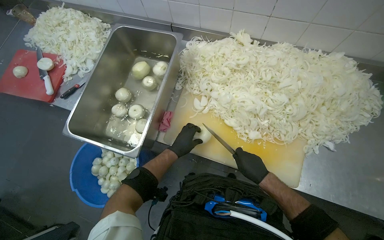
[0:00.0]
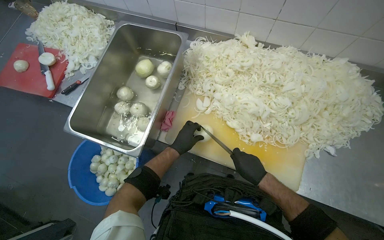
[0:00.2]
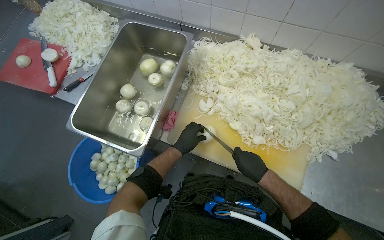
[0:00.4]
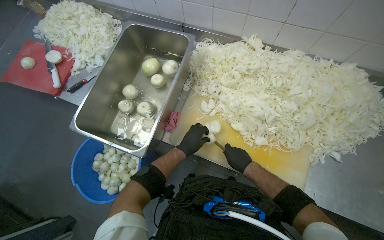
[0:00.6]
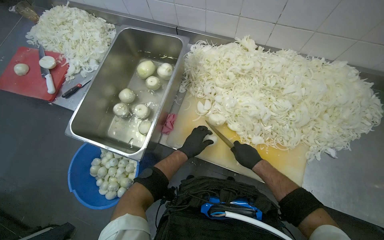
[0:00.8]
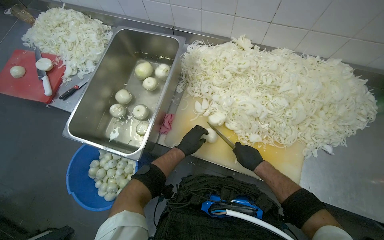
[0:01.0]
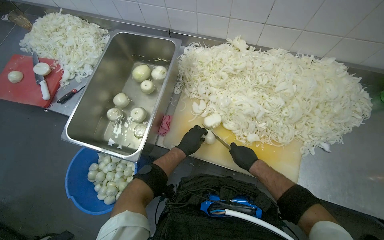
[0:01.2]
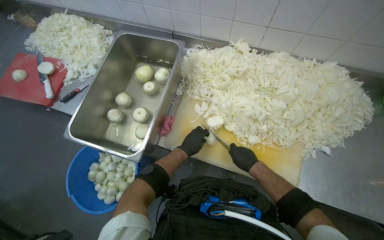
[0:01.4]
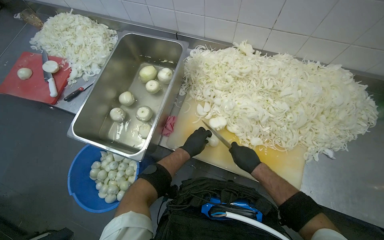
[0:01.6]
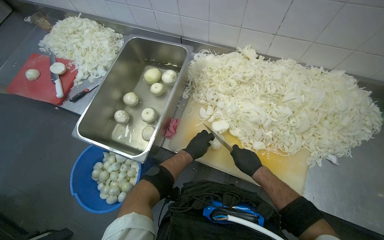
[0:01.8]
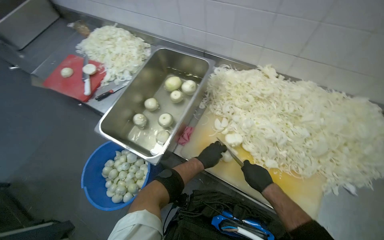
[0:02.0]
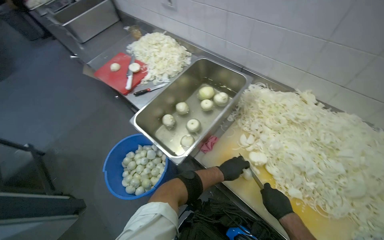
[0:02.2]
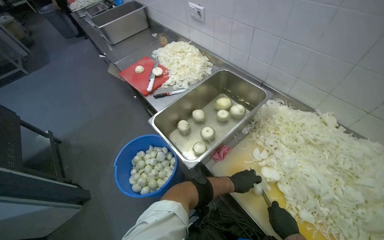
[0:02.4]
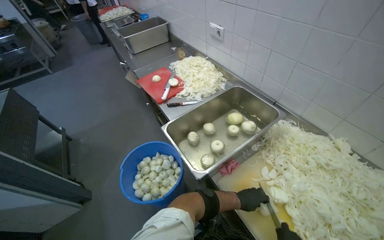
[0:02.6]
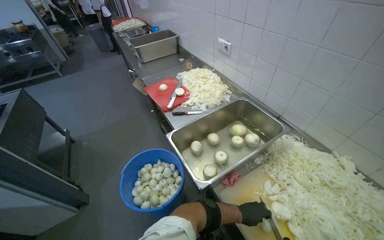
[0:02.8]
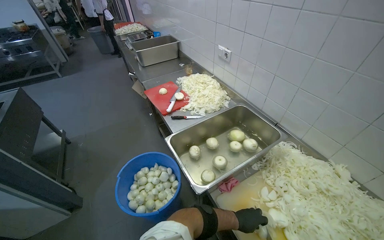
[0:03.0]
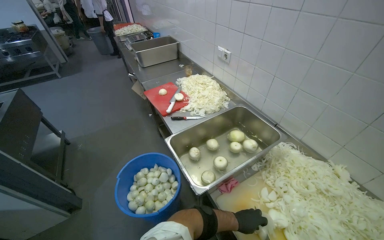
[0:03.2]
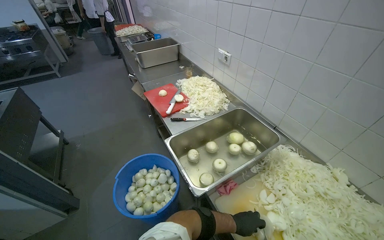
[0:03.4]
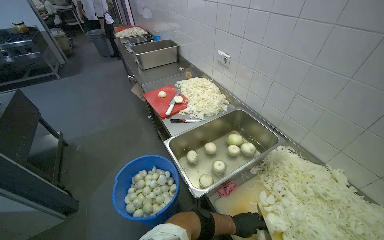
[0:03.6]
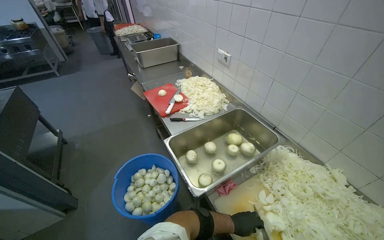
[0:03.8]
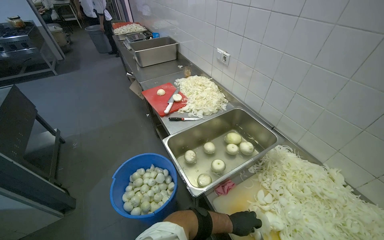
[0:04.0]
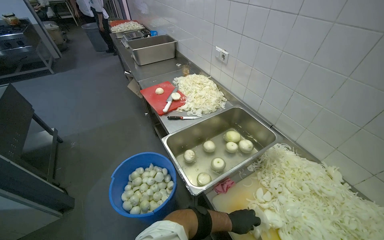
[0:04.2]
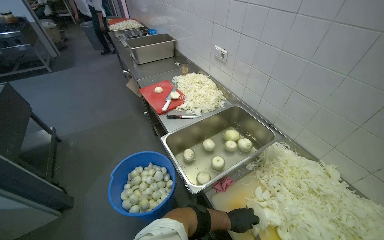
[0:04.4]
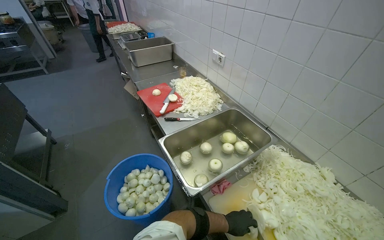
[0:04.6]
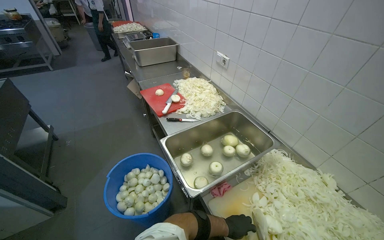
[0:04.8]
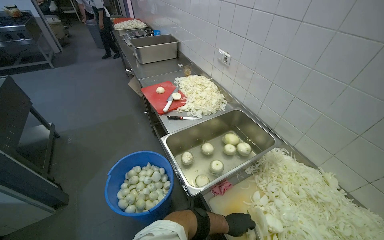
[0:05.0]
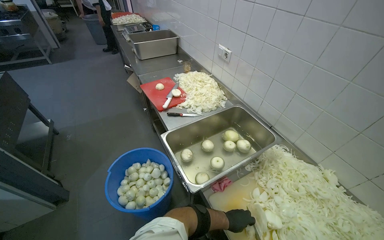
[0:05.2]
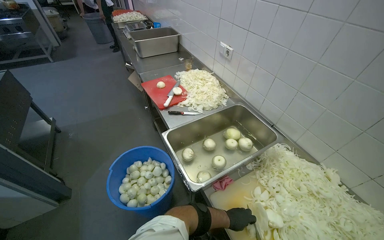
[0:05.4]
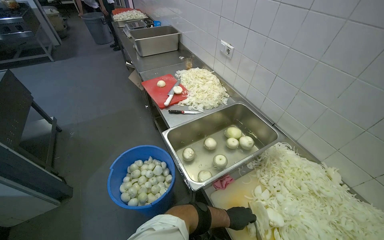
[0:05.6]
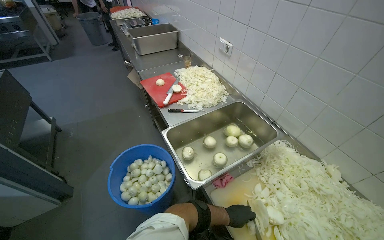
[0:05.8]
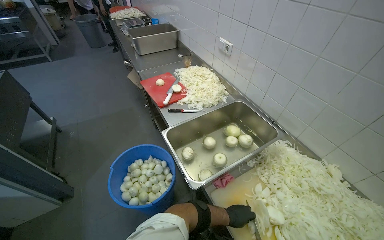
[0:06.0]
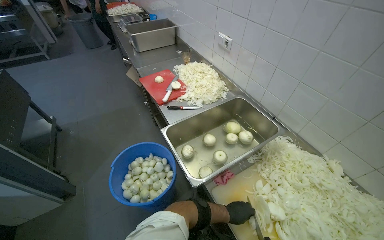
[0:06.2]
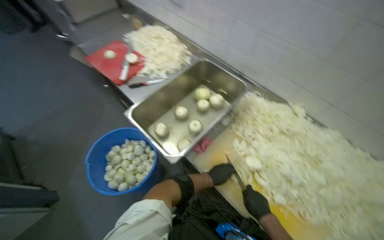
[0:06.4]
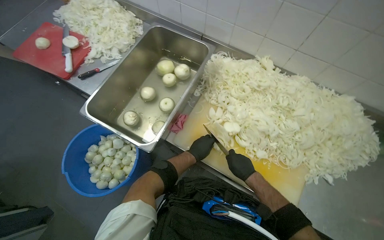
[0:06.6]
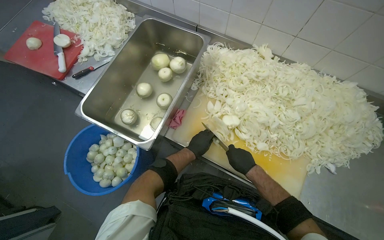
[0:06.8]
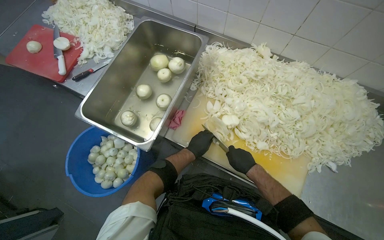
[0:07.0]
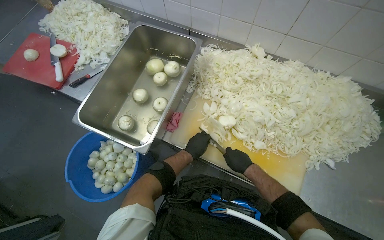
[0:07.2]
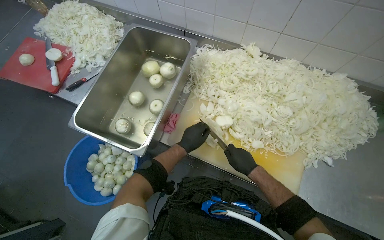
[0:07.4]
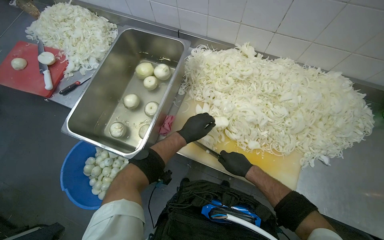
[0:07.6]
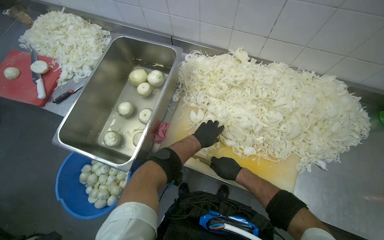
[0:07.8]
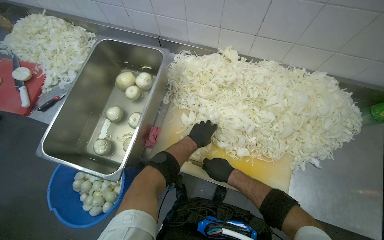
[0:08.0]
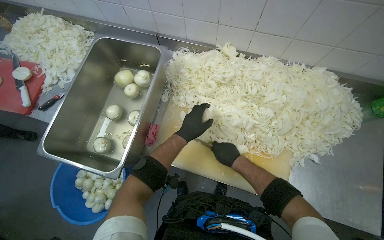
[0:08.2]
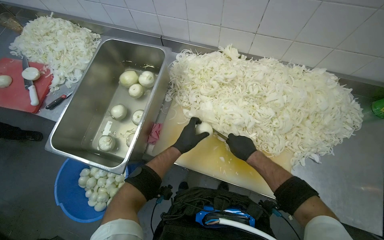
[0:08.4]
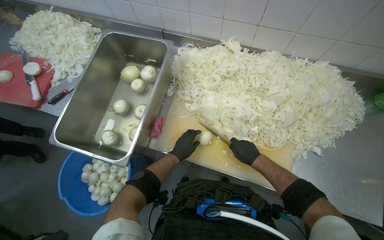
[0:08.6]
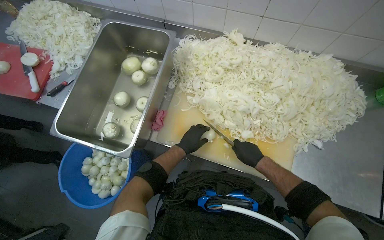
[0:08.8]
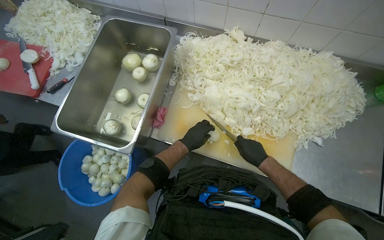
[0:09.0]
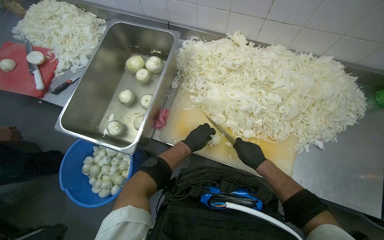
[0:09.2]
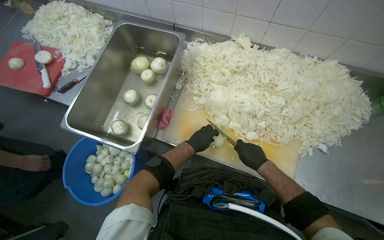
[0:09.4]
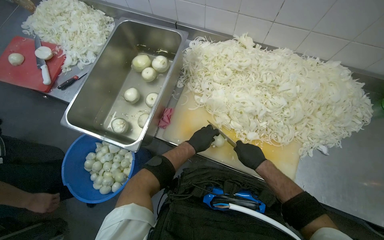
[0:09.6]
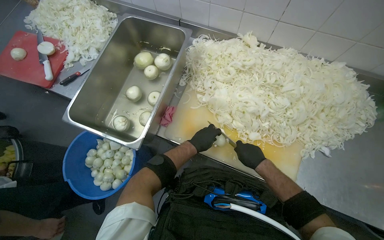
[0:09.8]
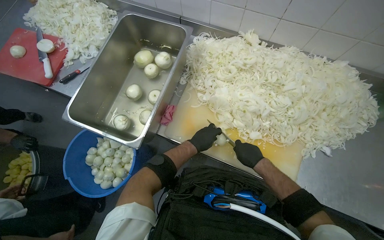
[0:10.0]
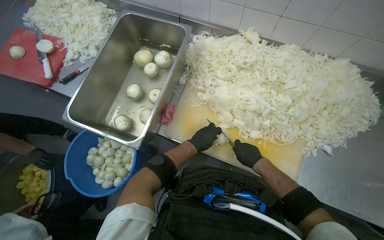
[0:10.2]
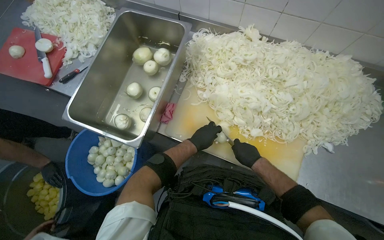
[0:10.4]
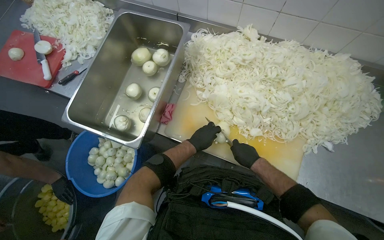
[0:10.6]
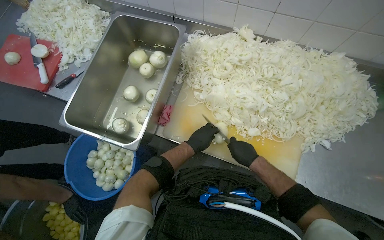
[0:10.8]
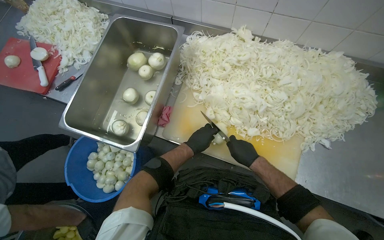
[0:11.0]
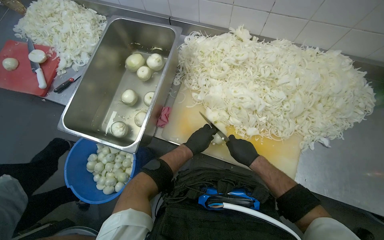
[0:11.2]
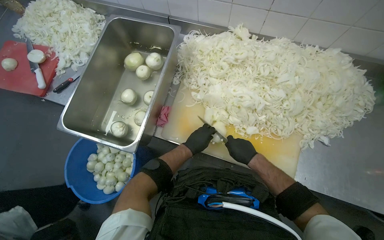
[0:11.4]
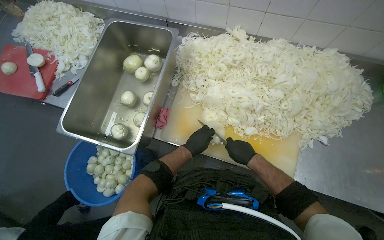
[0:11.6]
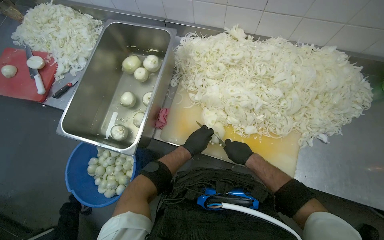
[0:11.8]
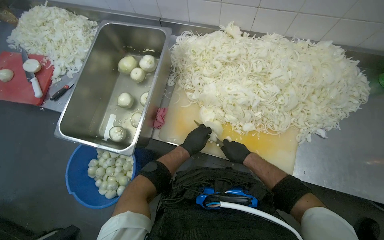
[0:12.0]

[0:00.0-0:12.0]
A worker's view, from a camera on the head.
Job: preparing food.
The whole recording: Slicing onions on cutting board. The worker slices onions into thin rings on a cutting board.
0:00.0 to 0:01.6: The hands are busy where they are.
0:01.6 to 0:03.0: The wearer looks approximately 40 degrees further to the left. The view tips upward by some 20 degrees.
0:06.0 to 0:07.6: The head rotates about 40 degrees to the right. The view tilts about 25 degrees downward.
0:09.0 to 0:12.0: The hands stay close to where they were, moving slightly.

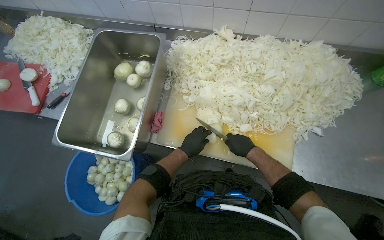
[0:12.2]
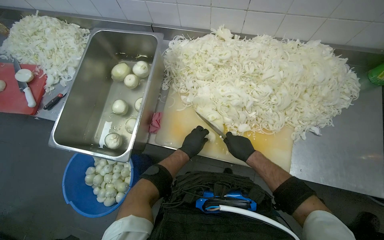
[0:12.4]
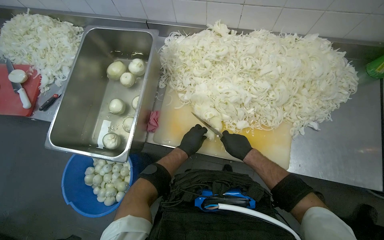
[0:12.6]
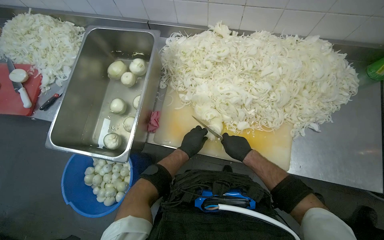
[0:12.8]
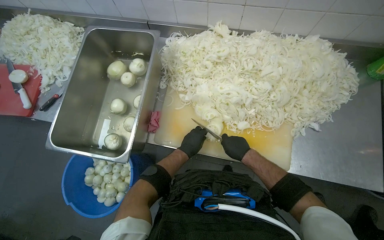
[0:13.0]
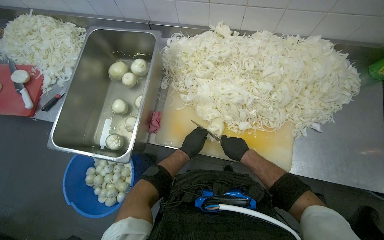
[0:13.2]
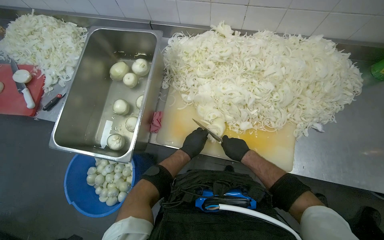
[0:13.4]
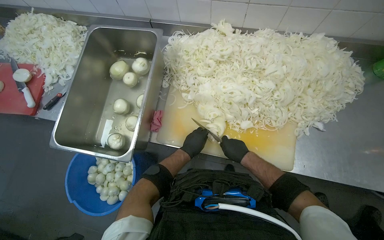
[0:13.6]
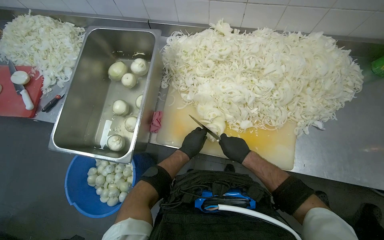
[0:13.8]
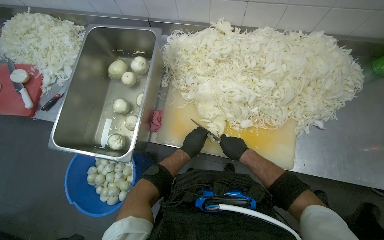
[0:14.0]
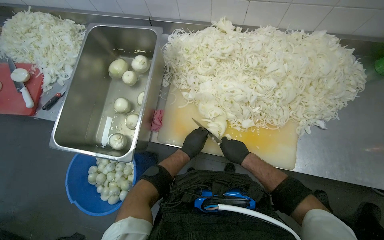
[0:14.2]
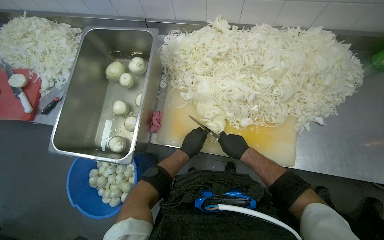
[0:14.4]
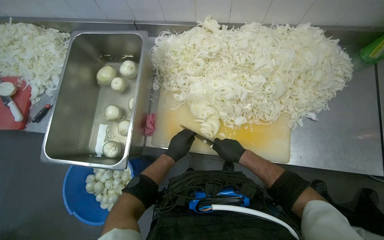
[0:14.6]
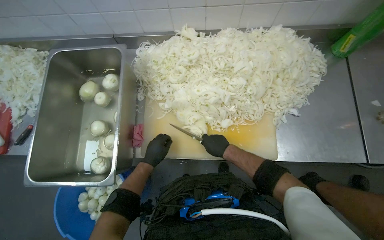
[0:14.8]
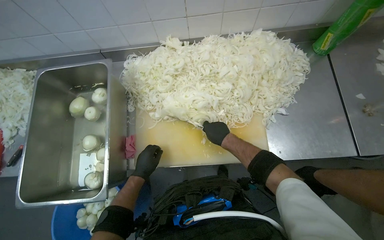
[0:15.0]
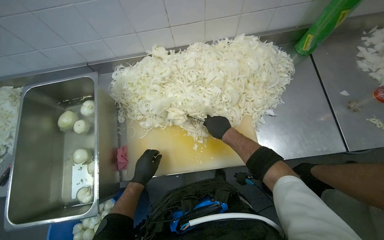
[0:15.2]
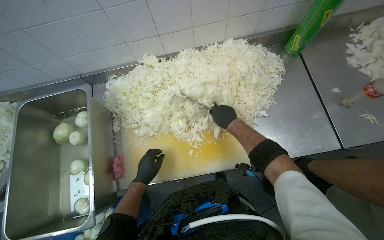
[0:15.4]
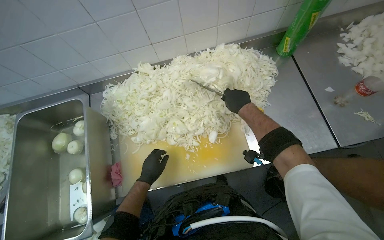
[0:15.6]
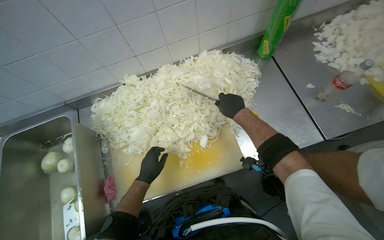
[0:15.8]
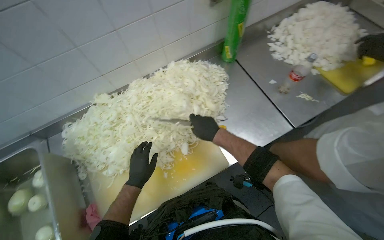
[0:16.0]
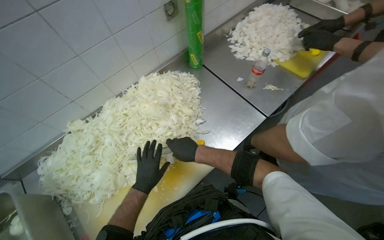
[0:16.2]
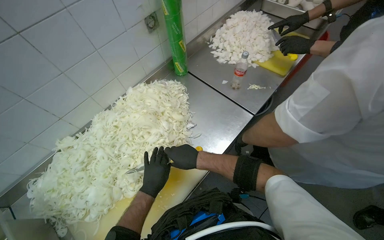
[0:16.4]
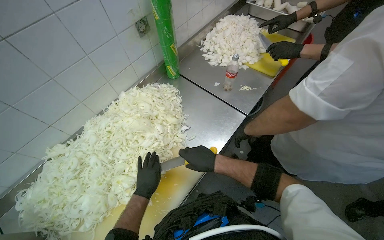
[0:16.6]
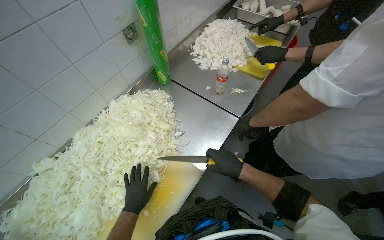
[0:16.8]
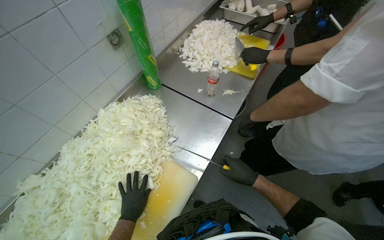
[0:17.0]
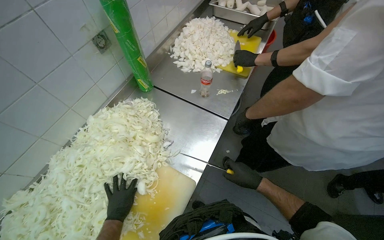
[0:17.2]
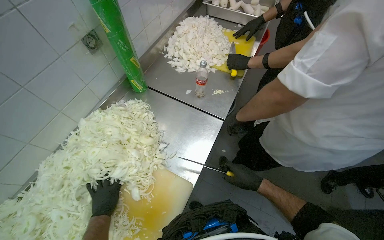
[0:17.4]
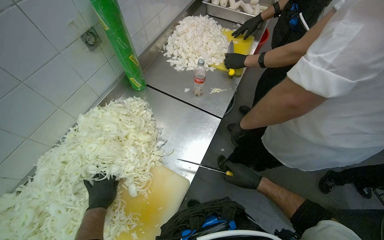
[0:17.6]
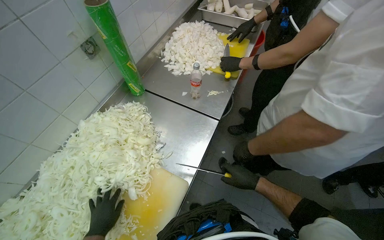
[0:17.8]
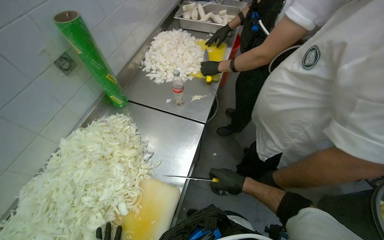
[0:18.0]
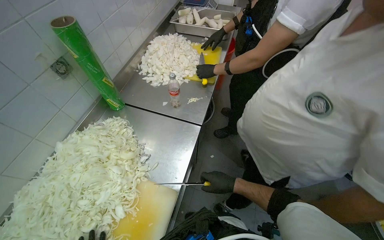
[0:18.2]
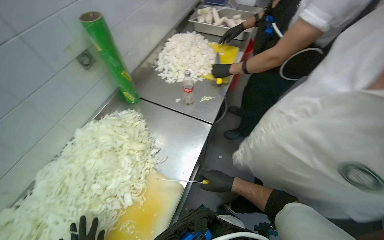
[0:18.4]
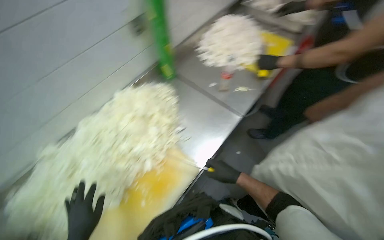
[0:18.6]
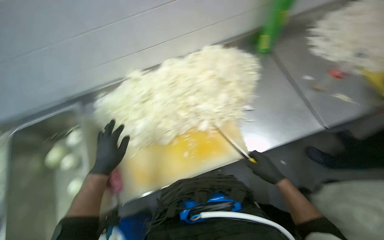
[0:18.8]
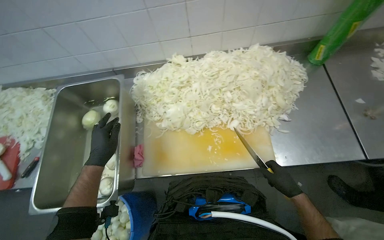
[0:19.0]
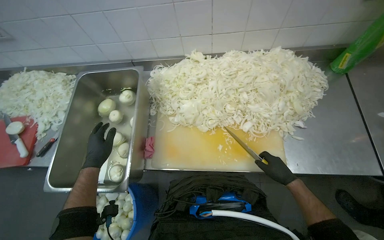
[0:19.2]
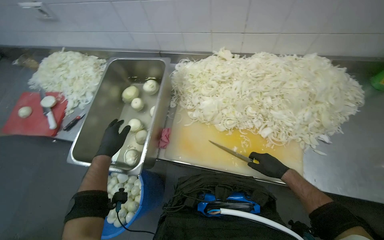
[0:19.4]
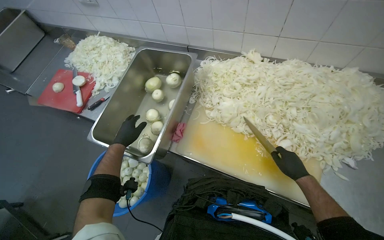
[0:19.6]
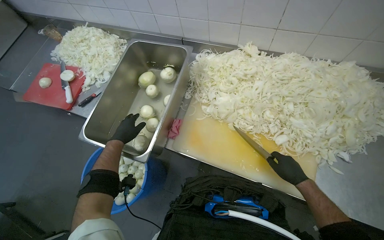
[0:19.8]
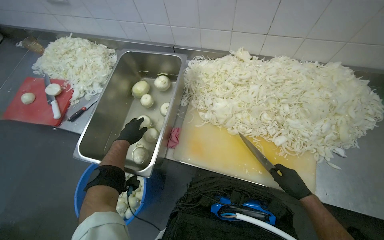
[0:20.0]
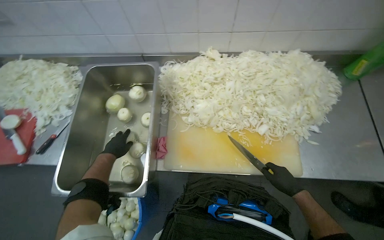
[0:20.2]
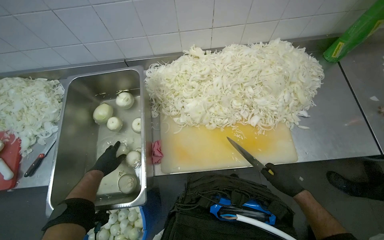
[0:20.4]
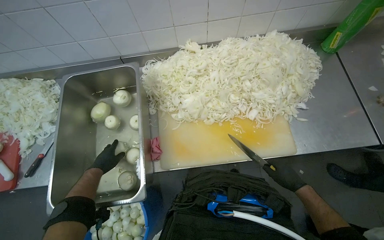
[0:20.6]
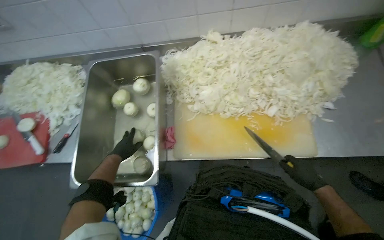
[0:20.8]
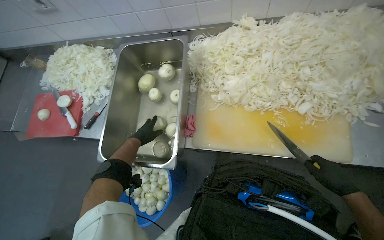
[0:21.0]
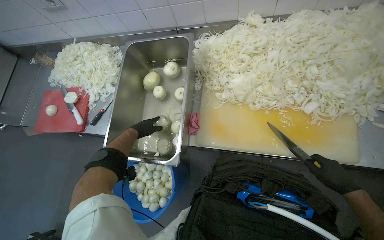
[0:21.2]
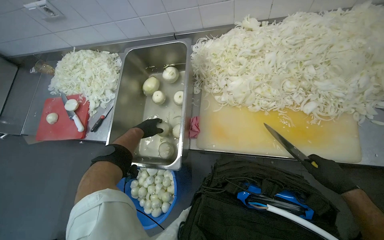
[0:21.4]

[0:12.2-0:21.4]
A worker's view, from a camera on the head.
Job: preparing food.
The whole recording: Slicing onions on cutting board. The worker slices onions into thin rings on a cutting board.
0:12.2 to 0:13.8: The hands stay close to where they were, moving slightly.
0:13.8 to 0:15.2: The right hand shifts about 10 cm up the picture.
0:15.2 to 0:16.8: The wearer looks some 45 degrees further to the right. The camera pitches upward, by roughly 15 degrees.
0:18.4 to 0:19.8: The wearer looks approximately 90 degrees further to the left. The view tips downward by some 20 degrees.
